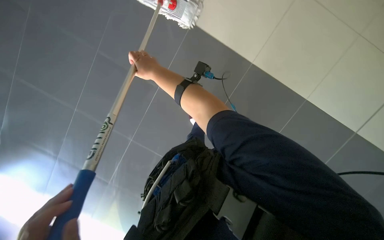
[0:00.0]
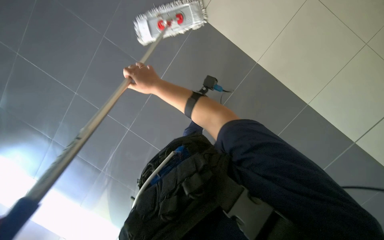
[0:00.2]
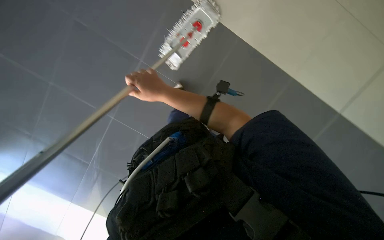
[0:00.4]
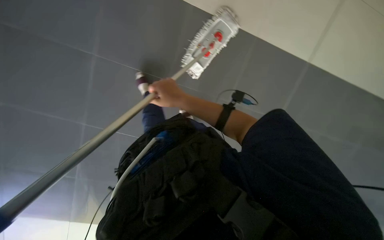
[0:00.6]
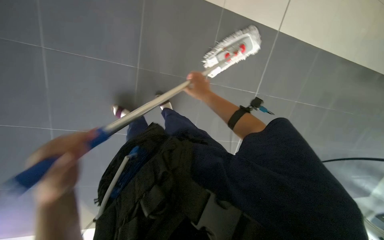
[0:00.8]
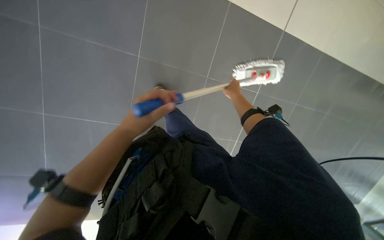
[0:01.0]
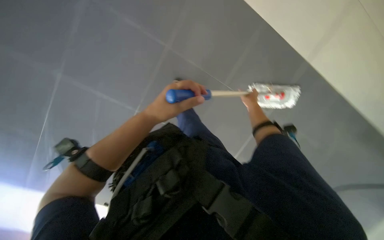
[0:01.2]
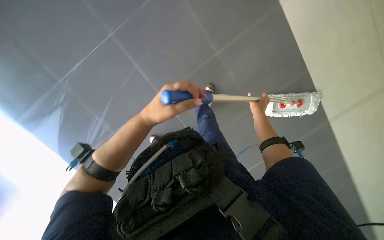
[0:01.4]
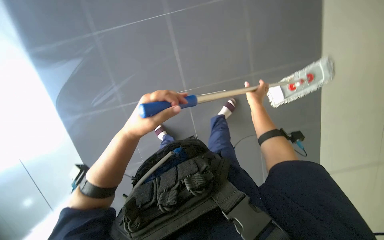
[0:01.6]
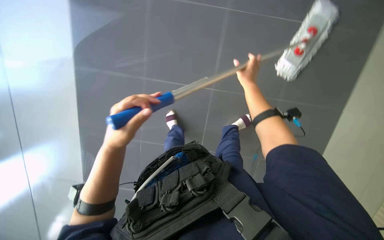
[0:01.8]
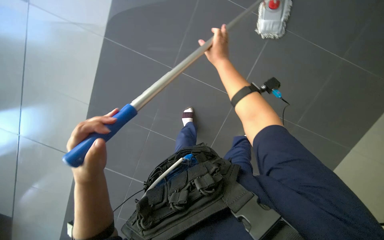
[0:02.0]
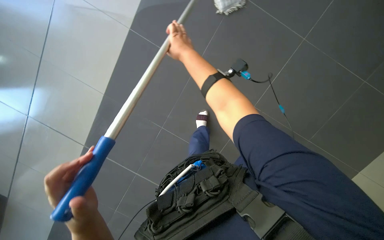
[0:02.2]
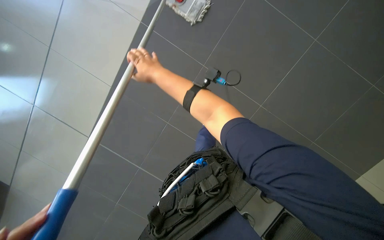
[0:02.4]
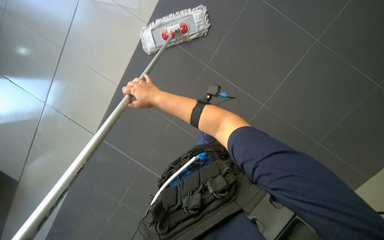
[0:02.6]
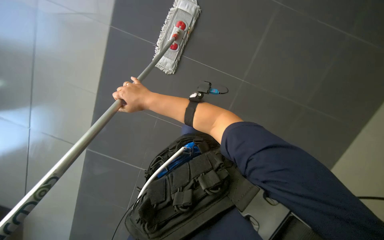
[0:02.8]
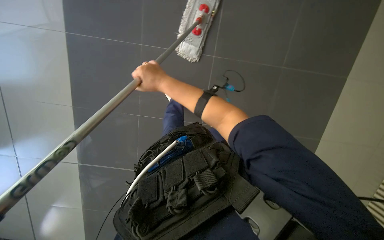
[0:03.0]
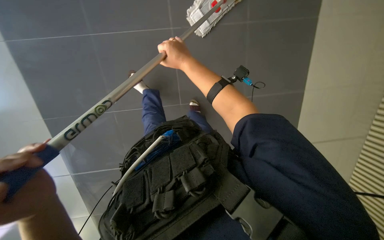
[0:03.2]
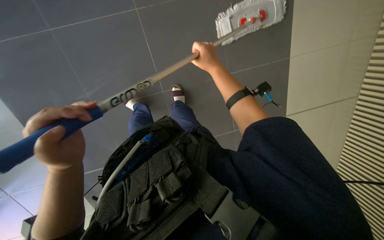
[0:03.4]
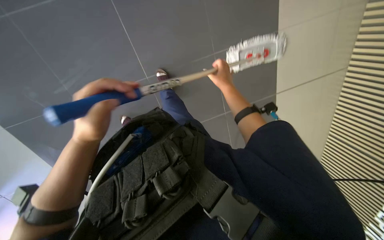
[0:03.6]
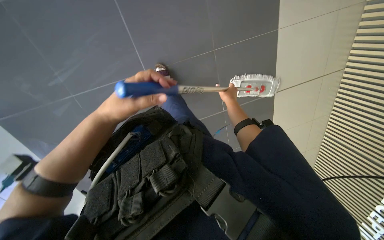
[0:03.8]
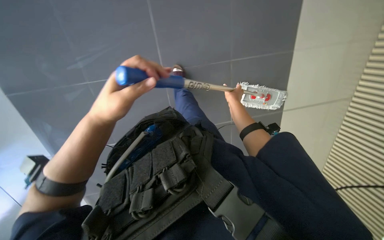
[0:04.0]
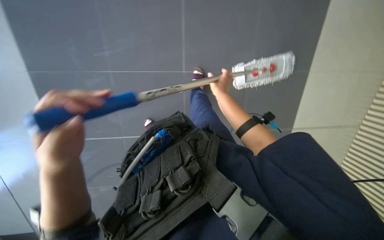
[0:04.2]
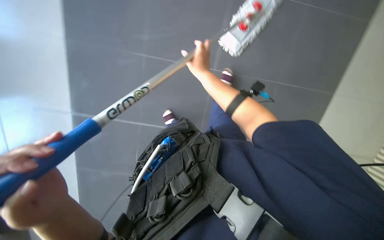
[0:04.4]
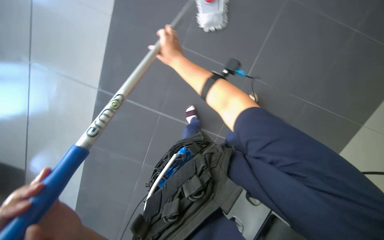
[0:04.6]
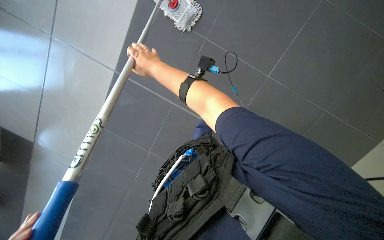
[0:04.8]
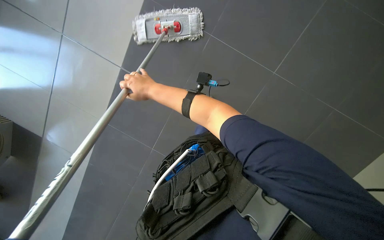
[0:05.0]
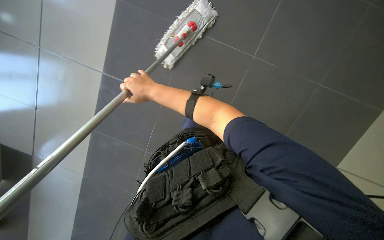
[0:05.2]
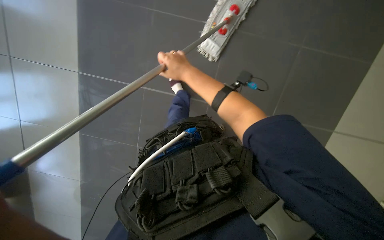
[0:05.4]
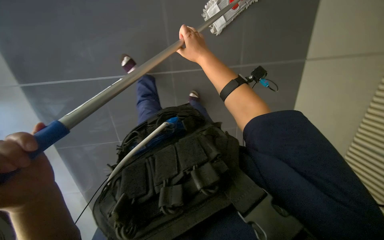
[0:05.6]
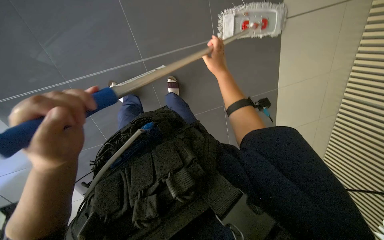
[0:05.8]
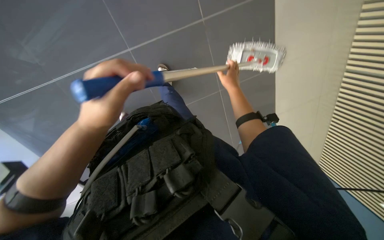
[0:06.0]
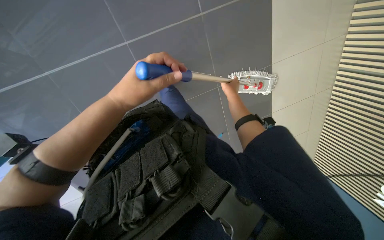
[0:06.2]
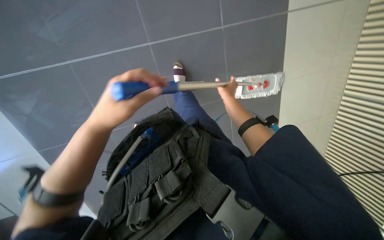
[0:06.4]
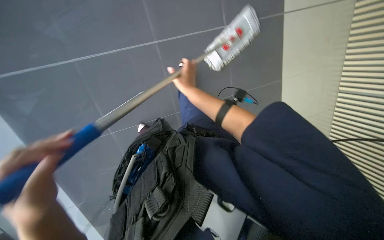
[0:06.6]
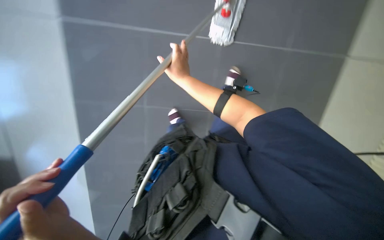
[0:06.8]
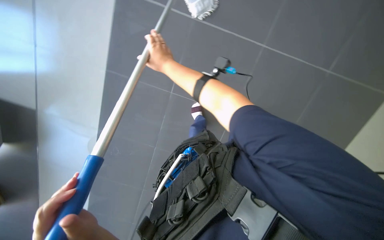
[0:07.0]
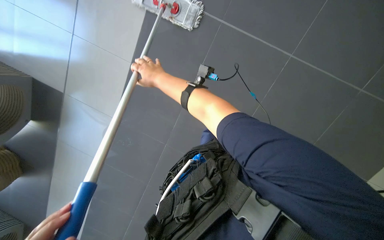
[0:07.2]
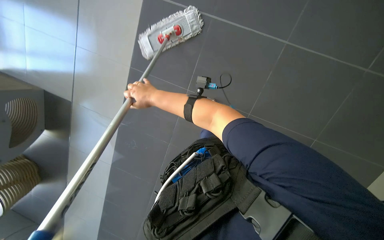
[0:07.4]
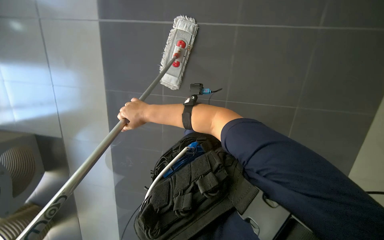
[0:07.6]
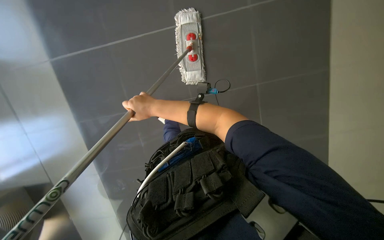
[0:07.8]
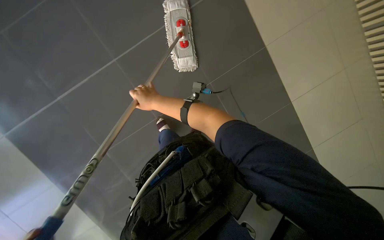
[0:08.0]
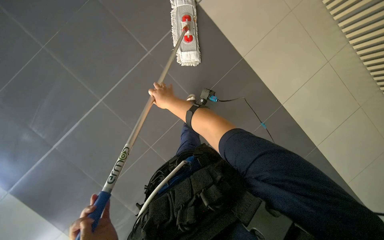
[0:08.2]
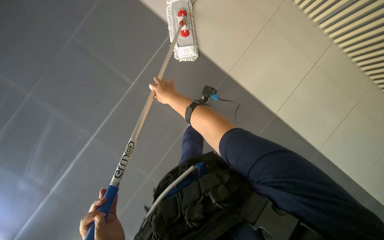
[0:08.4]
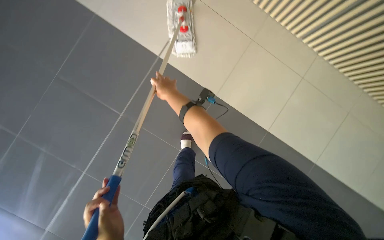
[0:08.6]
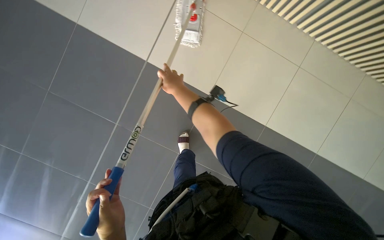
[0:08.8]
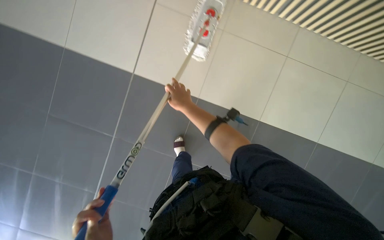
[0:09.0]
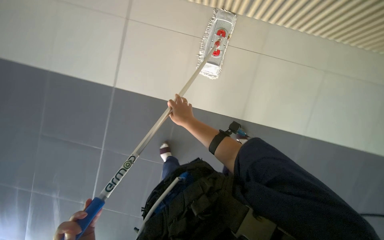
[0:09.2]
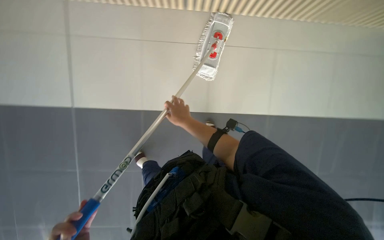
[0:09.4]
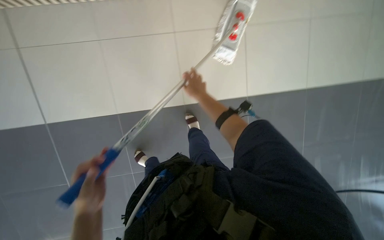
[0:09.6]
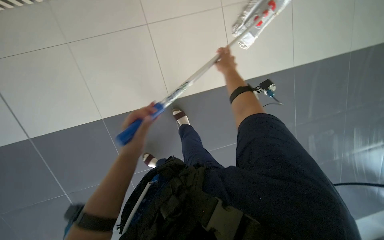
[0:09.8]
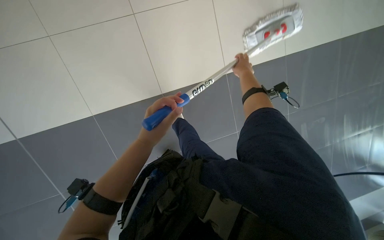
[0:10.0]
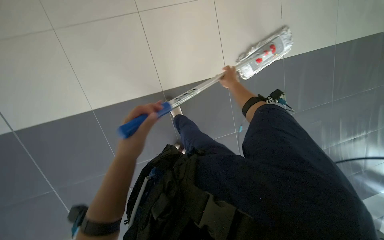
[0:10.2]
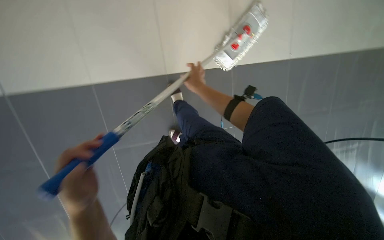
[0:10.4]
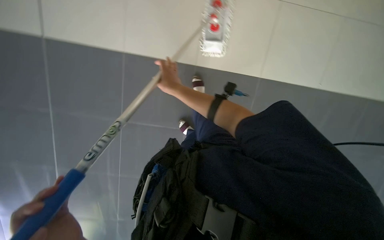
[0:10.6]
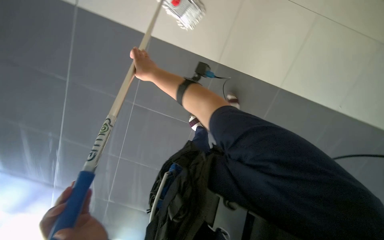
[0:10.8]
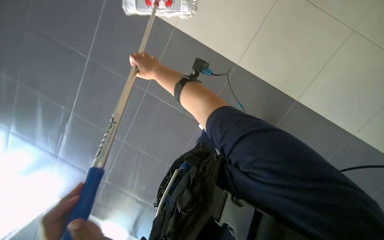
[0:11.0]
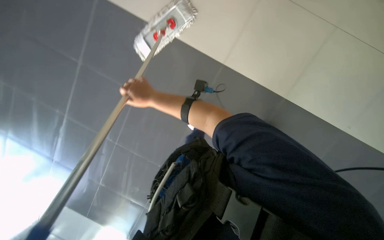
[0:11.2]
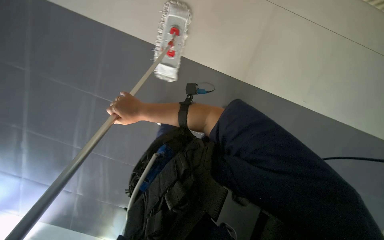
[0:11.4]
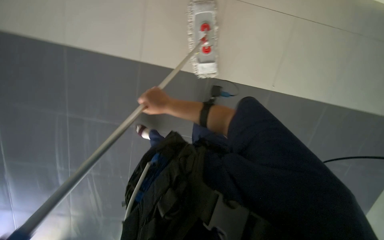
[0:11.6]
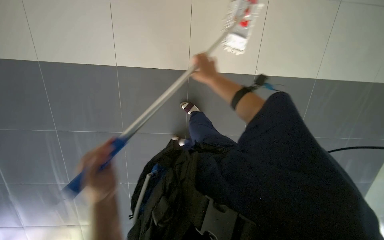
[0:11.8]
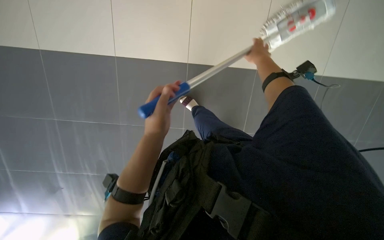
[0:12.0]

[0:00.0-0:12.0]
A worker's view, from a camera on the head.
Job: mopping floor.
The whole recording: Mopping floor. The worker continues mopping the tiled floor with a white mop head.
0:01.6 to 0:03.0: Everything in view rotates about 30 degrees counterclockwise. The right hand heads to the left and nearer to the camera, covering approximately 25 cm.
0:04.4 to 0:06.0: The camera pitches upward, by some 15 degrees. The right hand moves to the right, approximately 20 cm.
0:06.0 to 0:07.6: The camera is aimed about 25 degrees further to the left. The scene turns approximately 40 degrees counterclockwise in the picture. The right hand moves to the left, some 30 cm.
0:07.6 to 0:09.0: The right hand is displaced to the right by approximately 15 cm.
0:09.0 to 0:10.4: The right hand moves about 20 cm to the right and comes back.
0:10.4 to 0:12.0: The view swings about 20 degrees to the left.

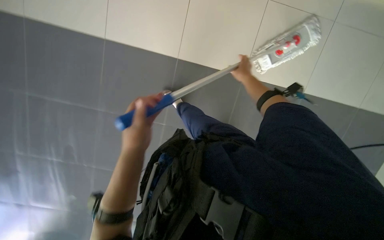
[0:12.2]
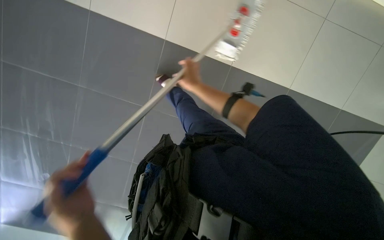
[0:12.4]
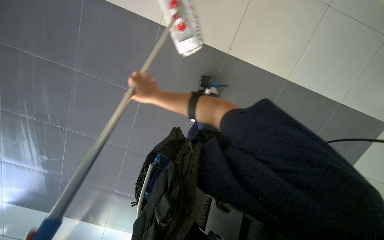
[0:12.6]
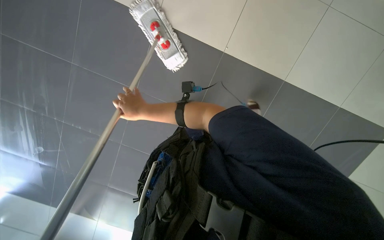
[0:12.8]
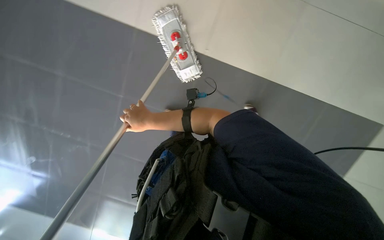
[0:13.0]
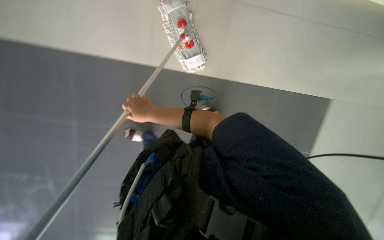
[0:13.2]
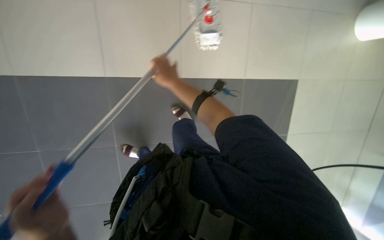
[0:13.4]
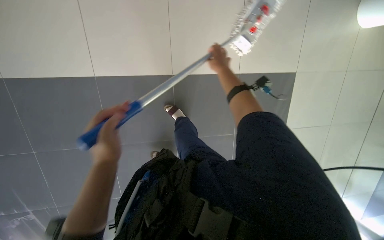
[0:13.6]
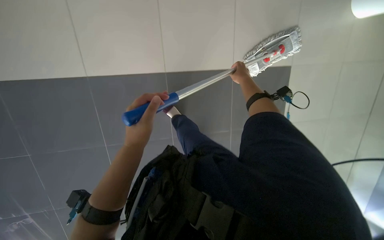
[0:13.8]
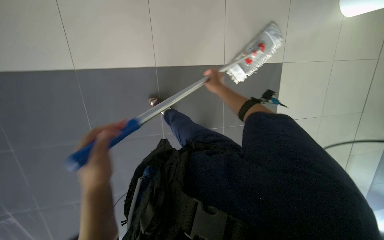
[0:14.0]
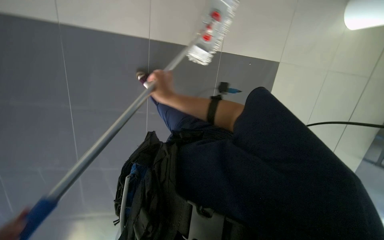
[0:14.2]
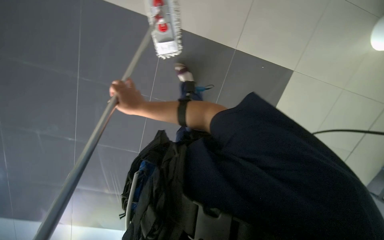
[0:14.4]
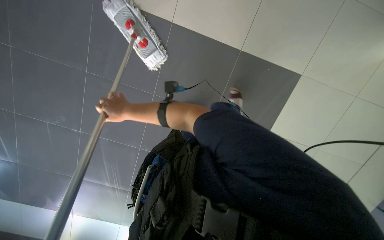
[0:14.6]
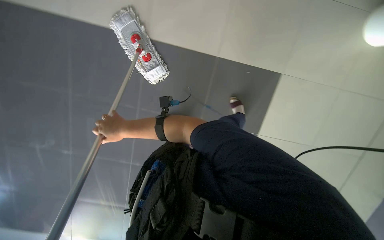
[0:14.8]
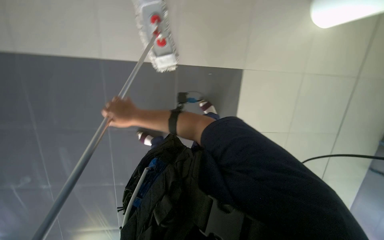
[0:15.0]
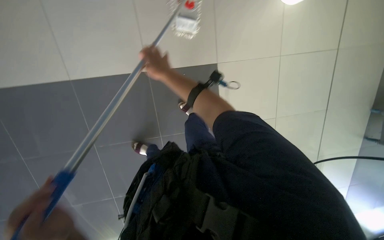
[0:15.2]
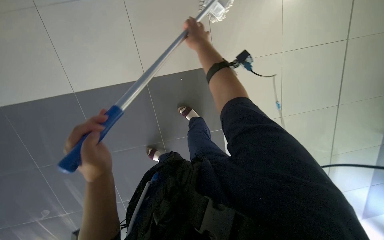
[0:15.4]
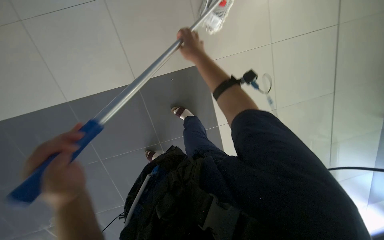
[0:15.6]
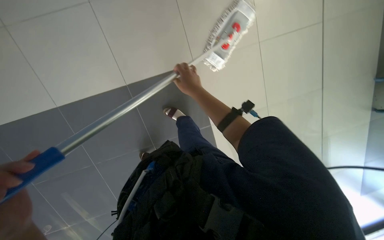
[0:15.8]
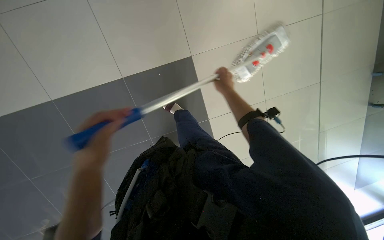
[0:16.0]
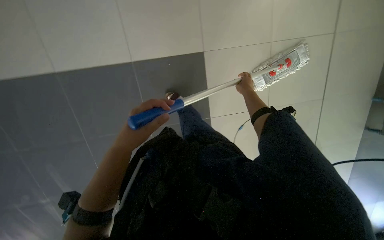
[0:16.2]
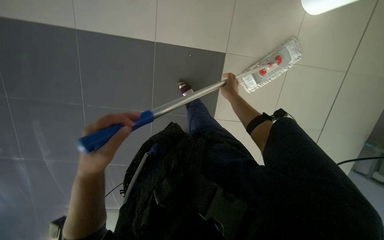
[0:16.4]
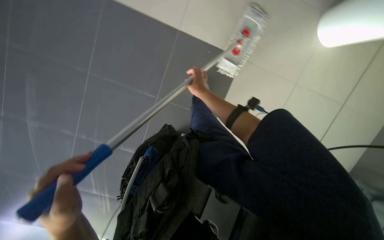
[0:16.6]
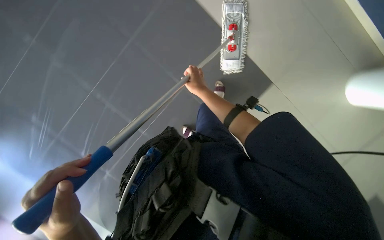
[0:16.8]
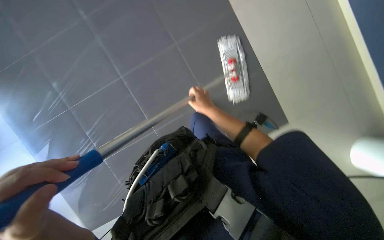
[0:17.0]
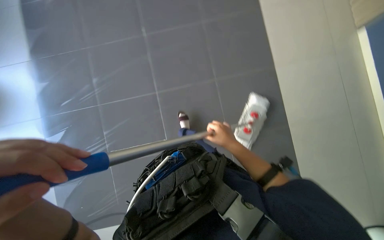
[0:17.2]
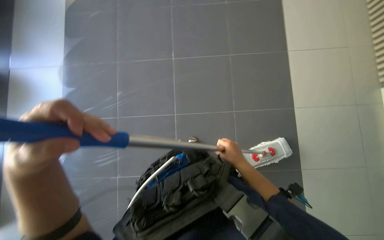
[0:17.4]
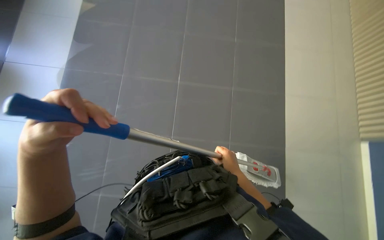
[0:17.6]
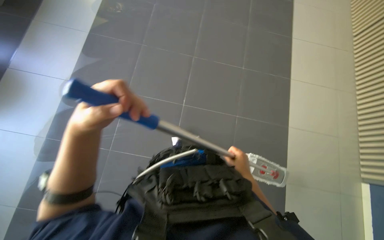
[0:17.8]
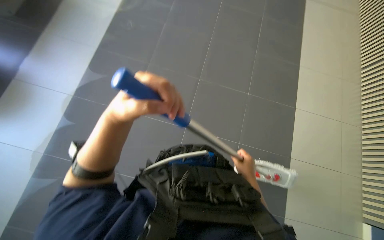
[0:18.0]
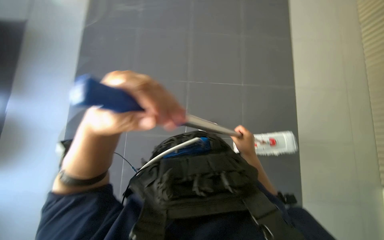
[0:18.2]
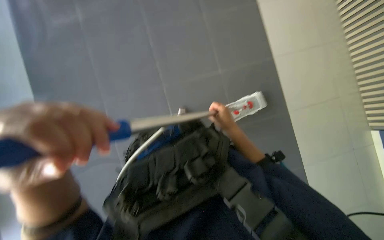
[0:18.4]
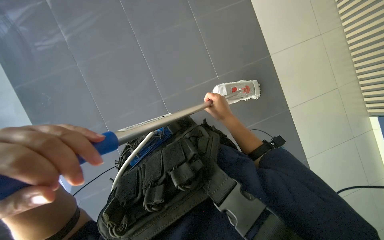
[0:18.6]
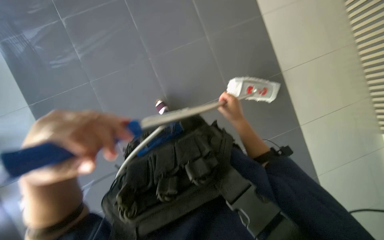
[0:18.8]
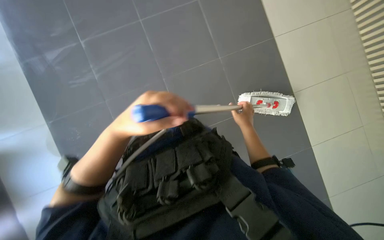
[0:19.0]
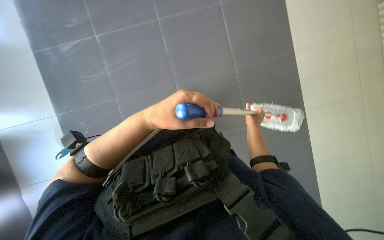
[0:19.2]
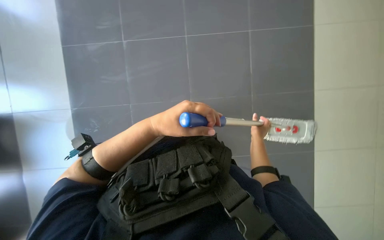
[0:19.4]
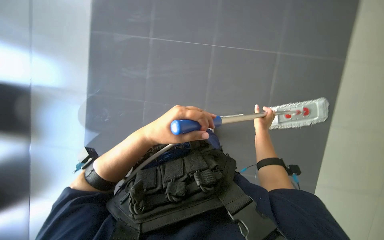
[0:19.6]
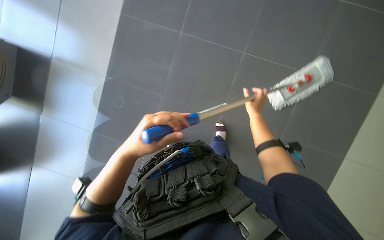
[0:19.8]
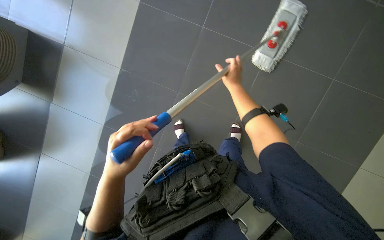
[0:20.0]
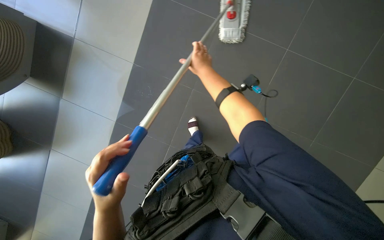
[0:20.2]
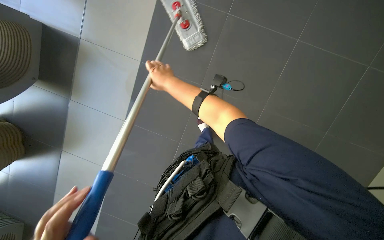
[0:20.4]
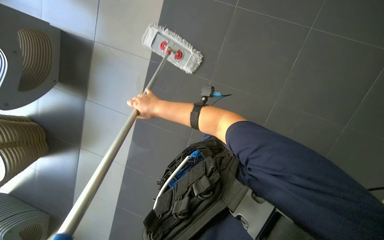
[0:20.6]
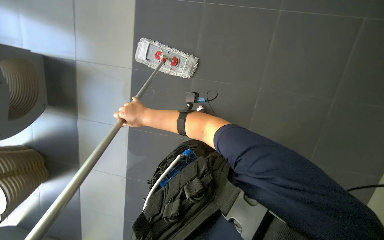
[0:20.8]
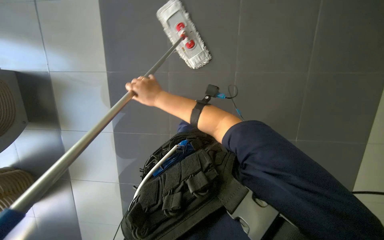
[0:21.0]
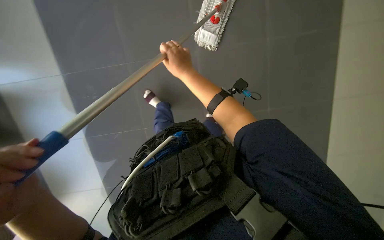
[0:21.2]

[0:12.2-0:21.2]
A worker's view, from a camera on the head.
Job: mopping floor.
The whole recording: Mopping floor. The worker continues mopping the tiled floor with a white mop head.
0:12.2 to 0:13.8: The view tips downward by some 10 degrees. The right hand moves about 25 cm to the left and comes back.
0:13.8 to 0:15.2: The right hand moves to the left, about 15 cm.
0:15.2 to 0:16.6: The right hand goes about 15 cm to the right.
0:16.6 to 0:18.2: The scene rotates clockwise by approximately 30 degrees.
0:18.2 to 0:19.8: The right hand is displaced up the picture by roughly 15 cm. Meanwhile the left hand heads farther from the camera, covering some 10 cm.
